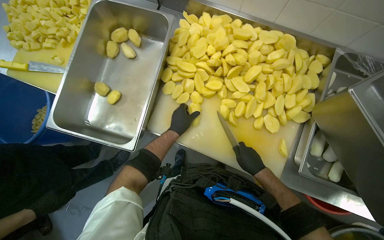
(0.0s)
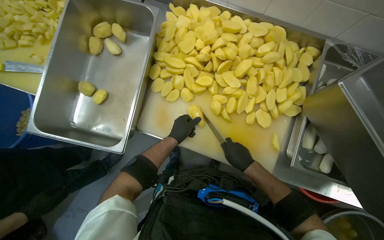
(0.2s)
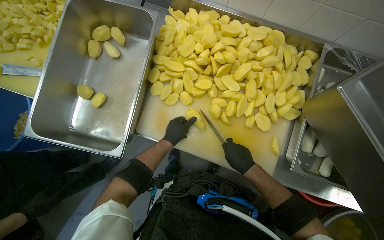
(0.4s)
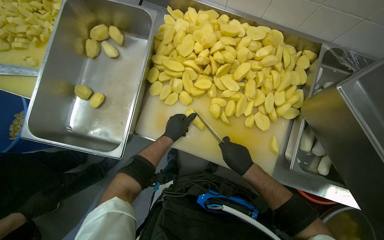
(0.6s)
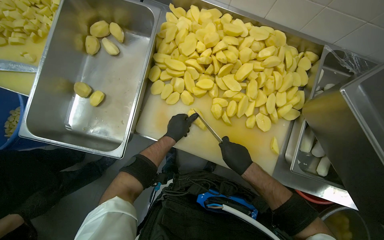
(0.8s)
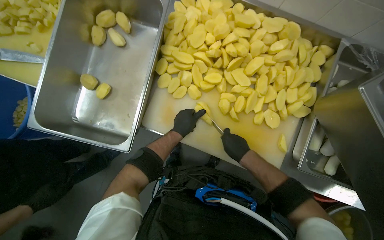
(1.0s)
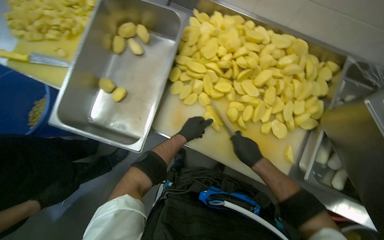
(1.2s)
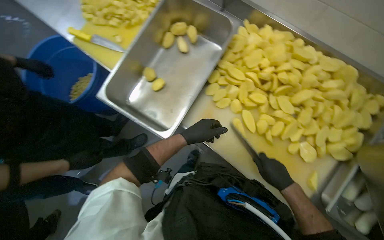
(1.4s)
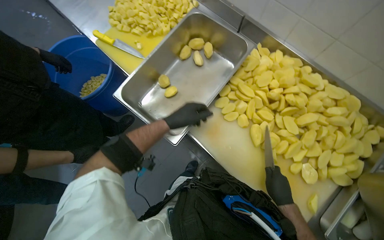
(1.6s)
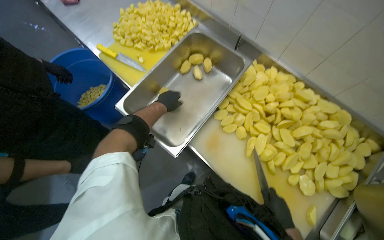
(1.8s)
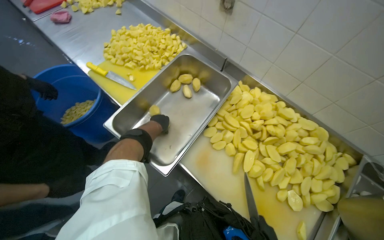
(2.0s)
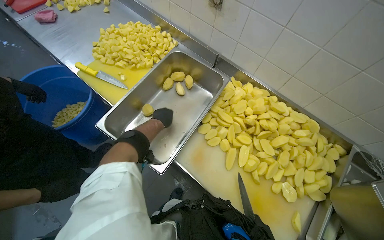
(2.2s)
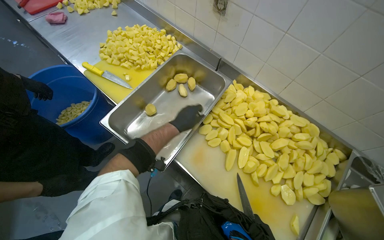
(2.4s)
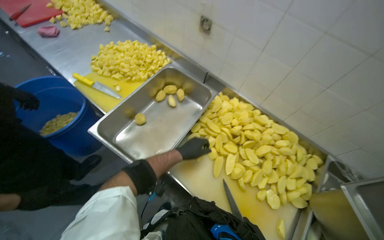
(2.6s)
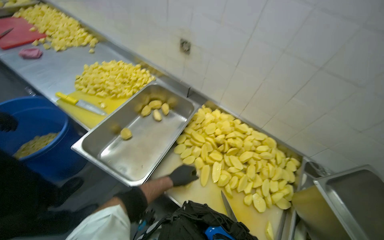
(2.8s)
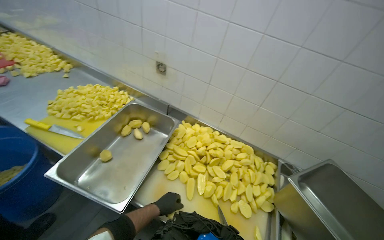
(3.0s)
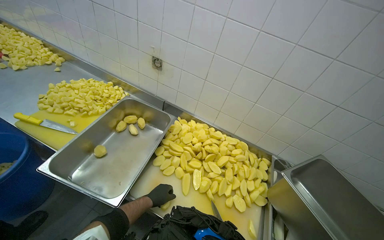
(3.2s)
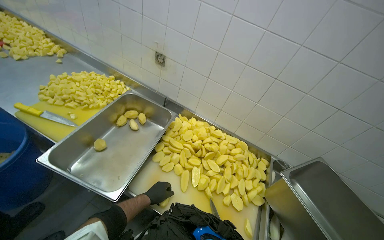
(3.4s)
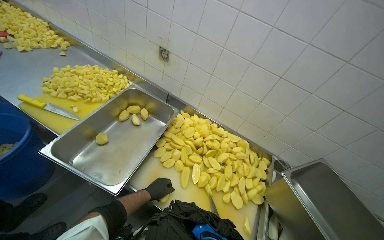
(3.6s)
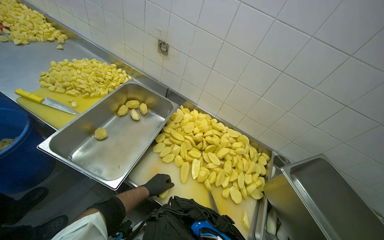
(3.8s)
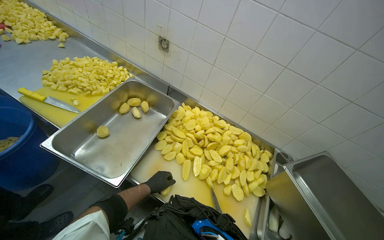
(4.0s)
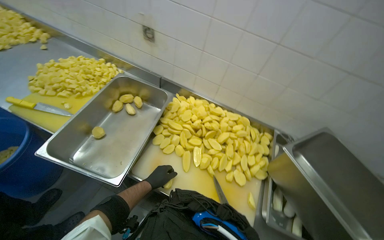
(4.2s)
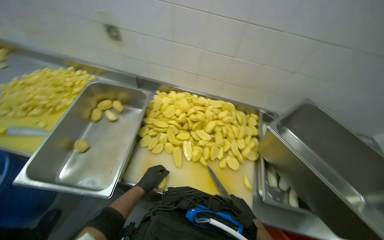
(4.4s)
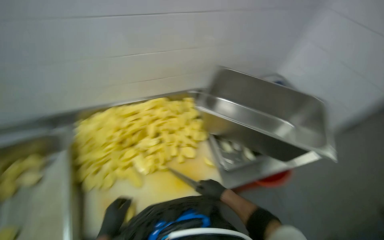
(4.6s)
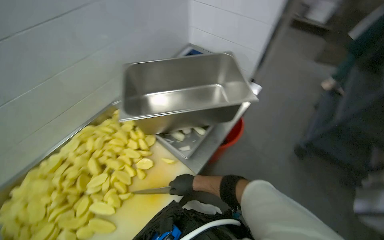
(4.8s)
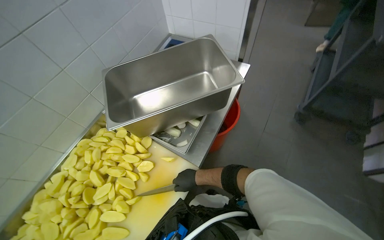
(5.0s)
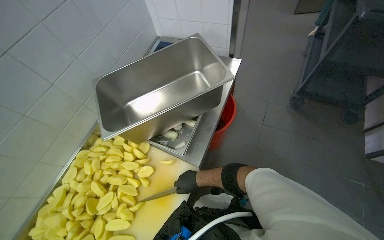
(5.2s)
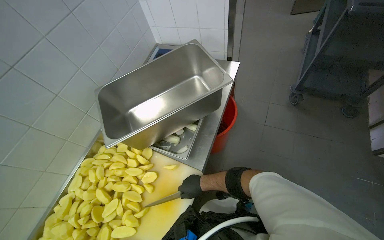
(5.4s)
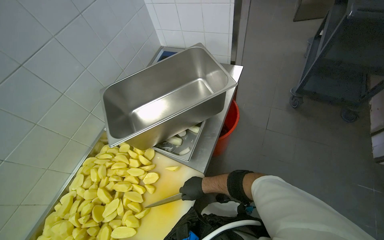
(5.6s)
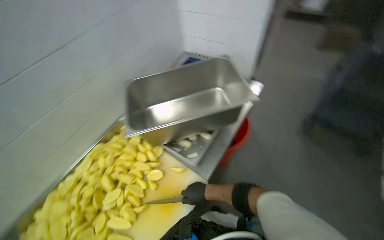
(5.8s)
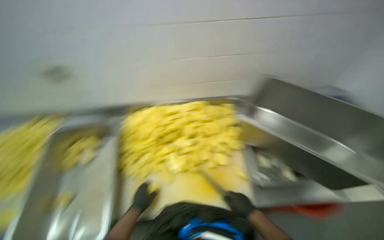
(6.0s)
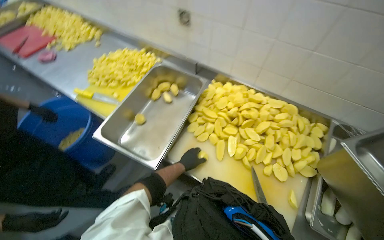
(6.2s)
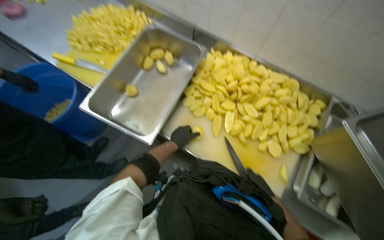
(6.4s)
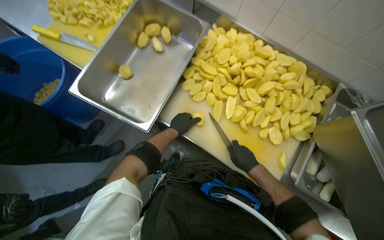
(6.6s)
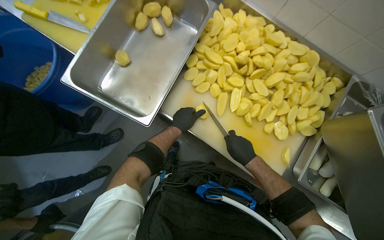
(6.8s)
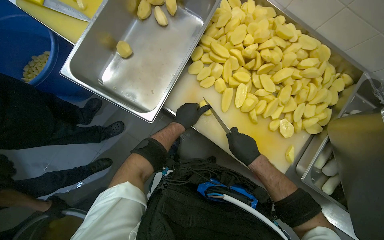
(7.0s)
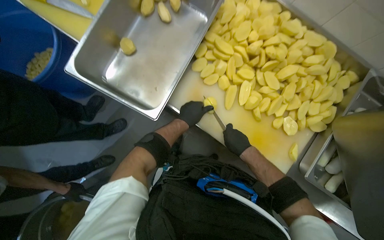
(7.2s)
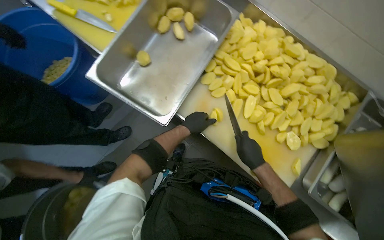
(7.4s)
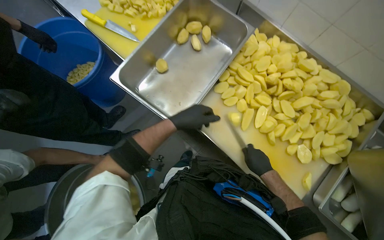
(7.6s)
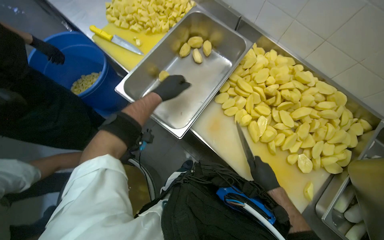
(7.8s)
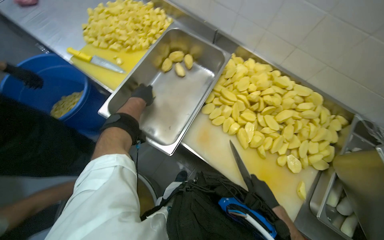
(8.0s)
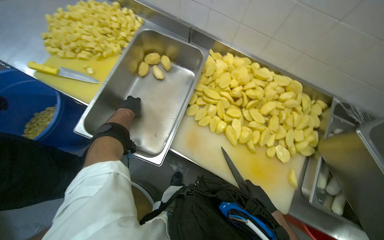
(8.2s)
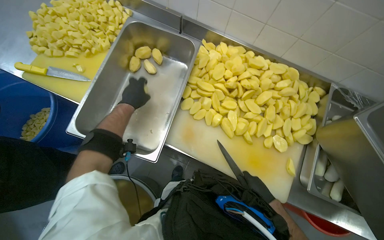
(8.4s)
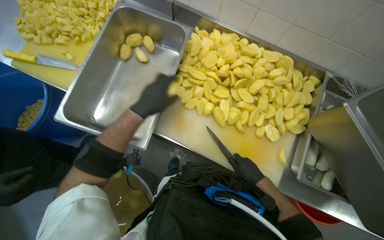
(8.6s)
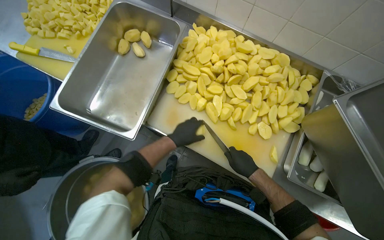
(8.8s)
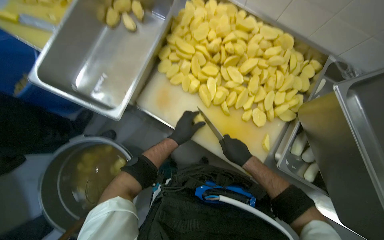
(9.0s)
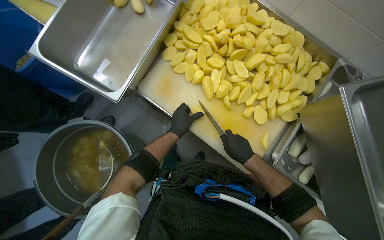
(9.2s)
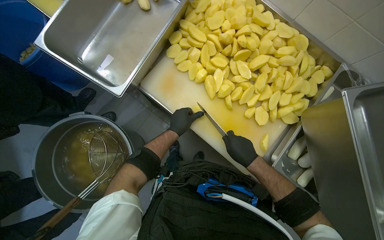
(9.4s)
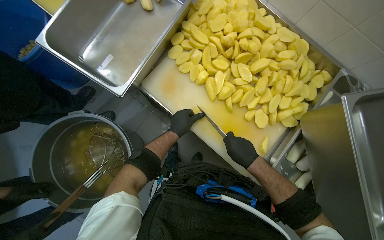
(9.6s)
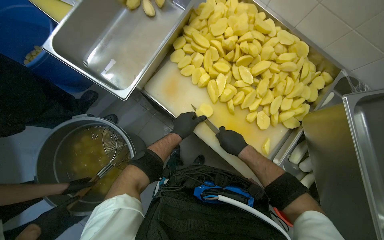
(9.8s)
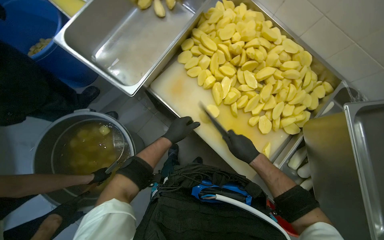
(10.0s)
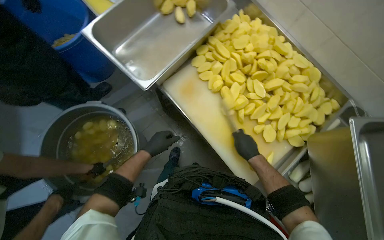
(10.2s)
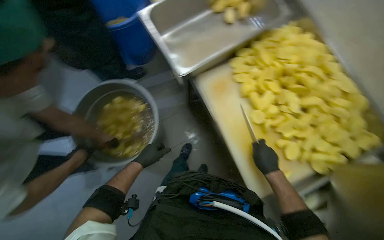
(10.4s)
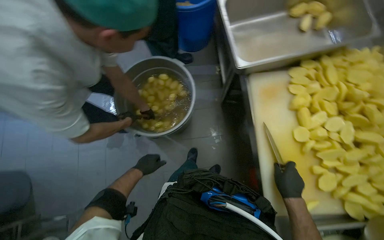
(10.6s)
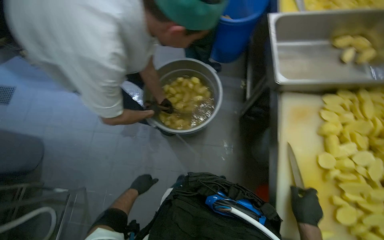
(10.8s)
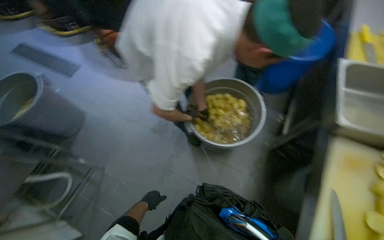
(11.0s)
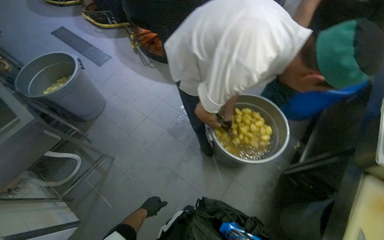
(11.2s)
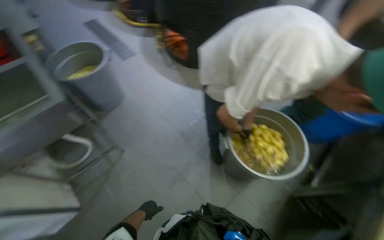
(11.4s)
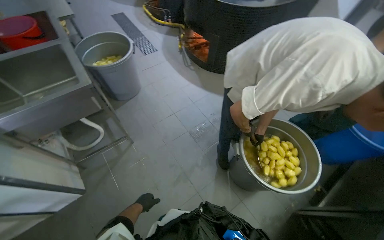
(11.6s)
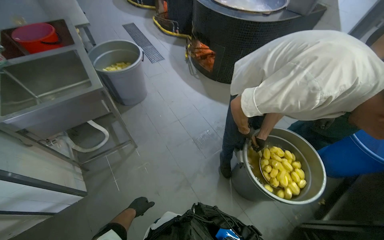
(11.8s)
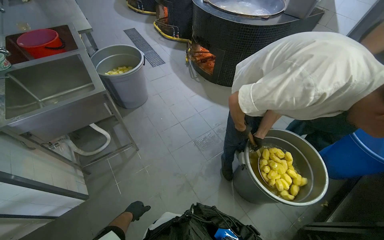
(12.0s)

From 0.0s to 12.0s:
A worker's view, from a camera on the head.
Job: preparing food.
The whole recording: Cutting potatoes into pieces. The worker cuts peeled potatoes into smaller pieces on a white cutting board.
From 1.6s to 3.0s: The view pans to the right by about 25 degrees. The wearer looks approximately 30 degrees further upward.
From 3.0s to 4.4s: The camera pitches downward, by approximately 15 degrees.
From 4.4s to 6.0s: The wearer's head swings approximately 40 degrees to the right.
From 6.0s to 7.6s: The wearer's head swings roughly 45 degrees to the left. The camera pitches downward, by approximately 25 degrees.
From 7.6s to 9.0s: The left hand shifts some 15 cm farther from the camera and down the picture, and reaches some 15 cm to the left, then returns.
From 9.0s to 10.4s: The scene turns approximately 35 degrees clockwise in the picture.
From 10.4s to 12.0s: The camera travels about 60 cm. The wearer's head swings some 85 degrees to the left. The wearer looks approximately 20 degrees further upward.

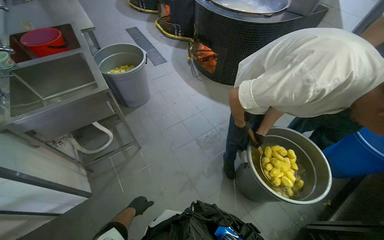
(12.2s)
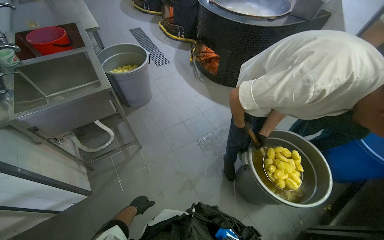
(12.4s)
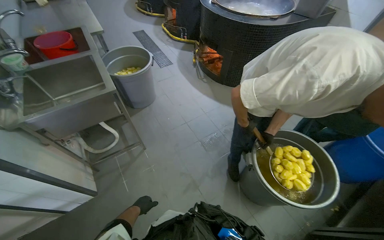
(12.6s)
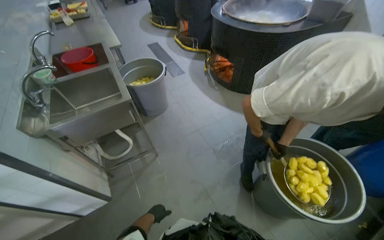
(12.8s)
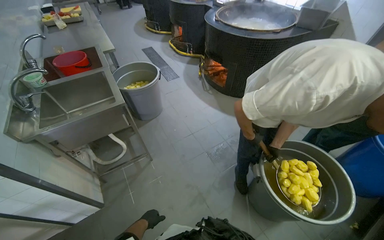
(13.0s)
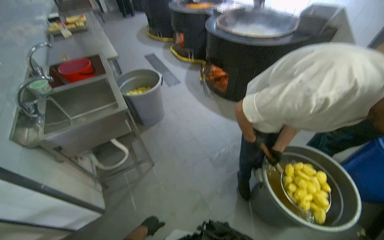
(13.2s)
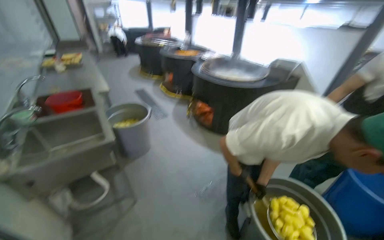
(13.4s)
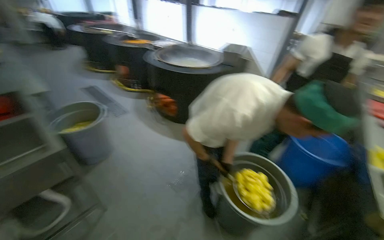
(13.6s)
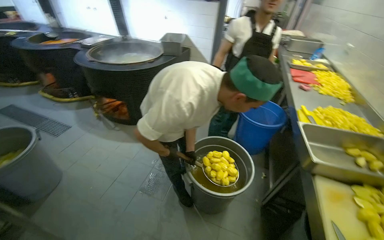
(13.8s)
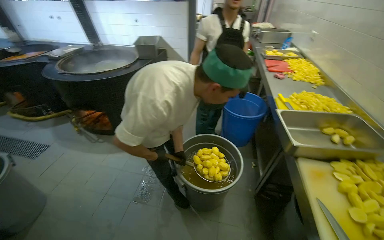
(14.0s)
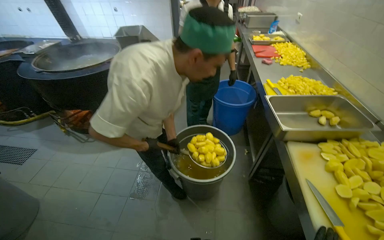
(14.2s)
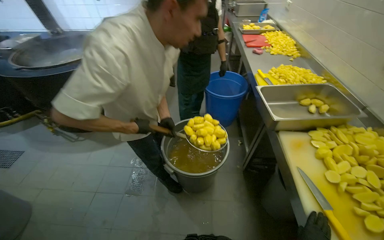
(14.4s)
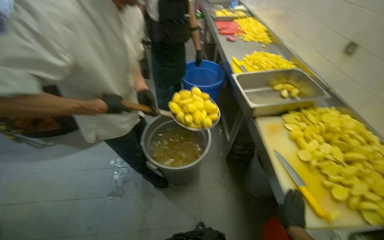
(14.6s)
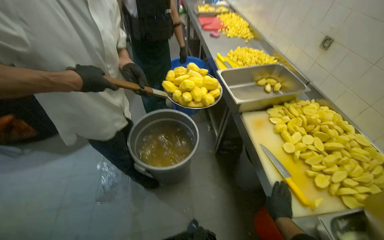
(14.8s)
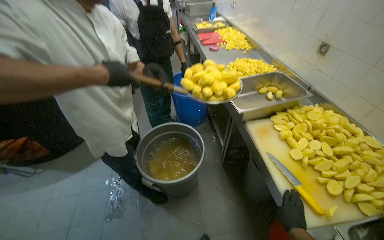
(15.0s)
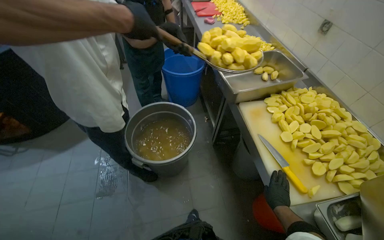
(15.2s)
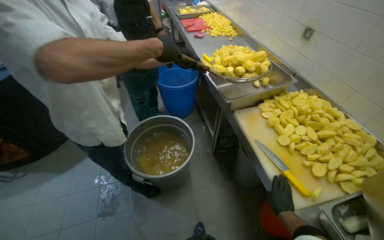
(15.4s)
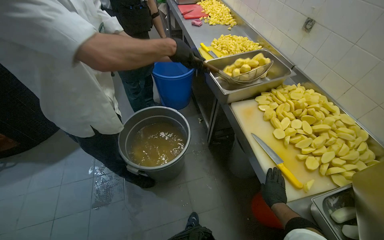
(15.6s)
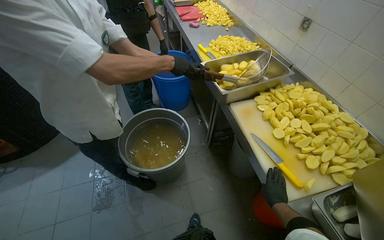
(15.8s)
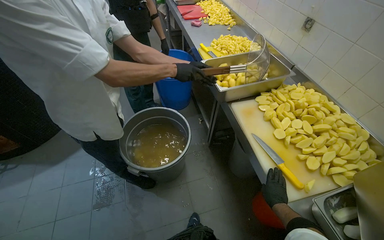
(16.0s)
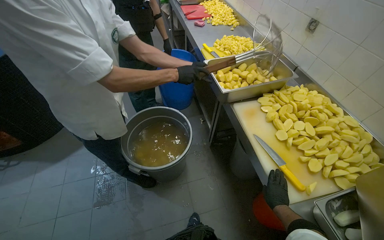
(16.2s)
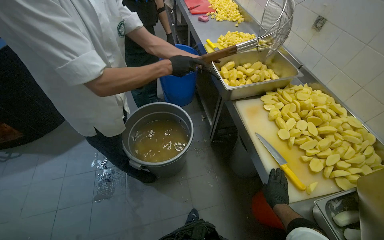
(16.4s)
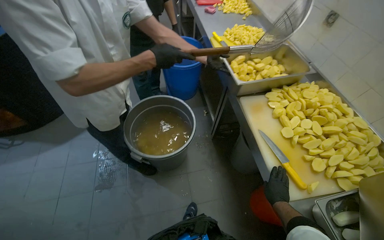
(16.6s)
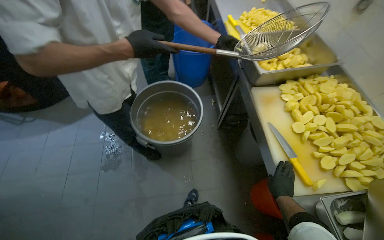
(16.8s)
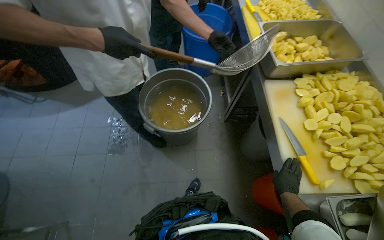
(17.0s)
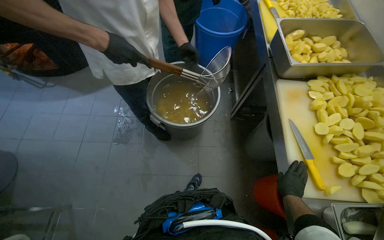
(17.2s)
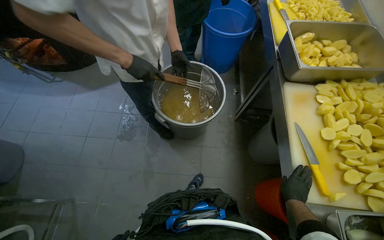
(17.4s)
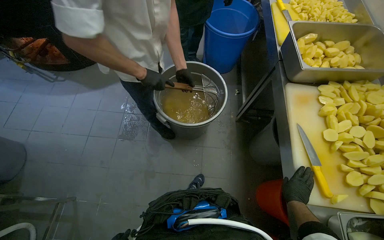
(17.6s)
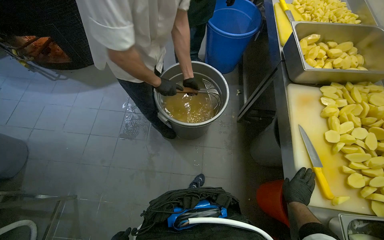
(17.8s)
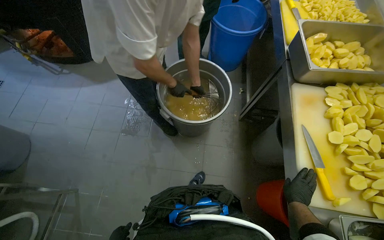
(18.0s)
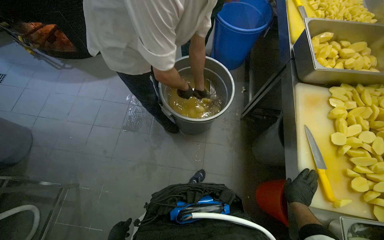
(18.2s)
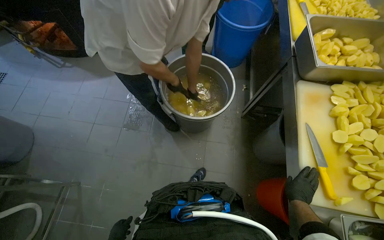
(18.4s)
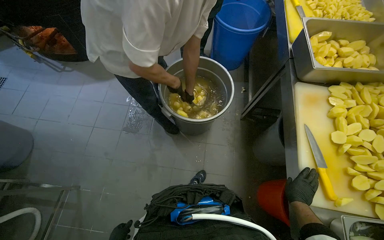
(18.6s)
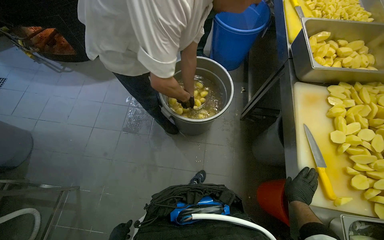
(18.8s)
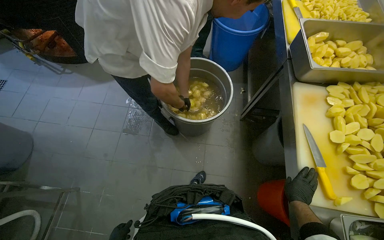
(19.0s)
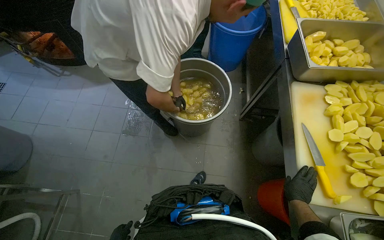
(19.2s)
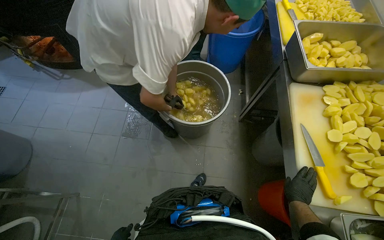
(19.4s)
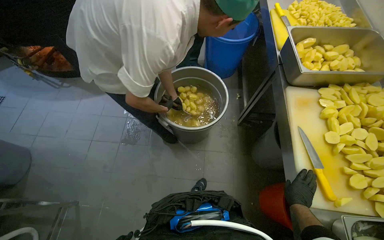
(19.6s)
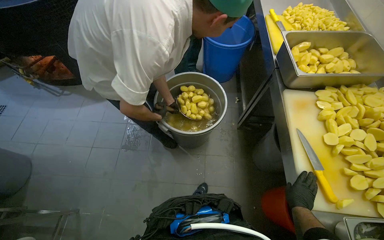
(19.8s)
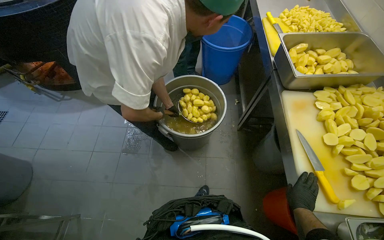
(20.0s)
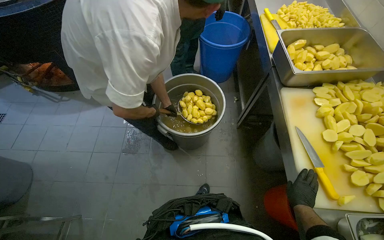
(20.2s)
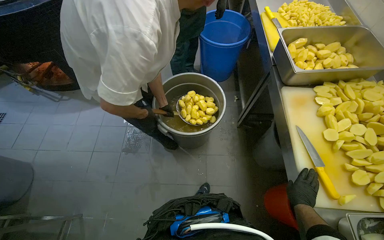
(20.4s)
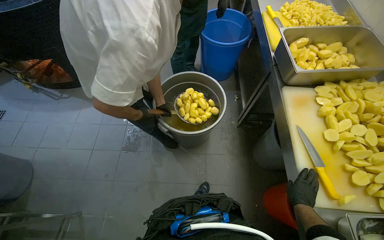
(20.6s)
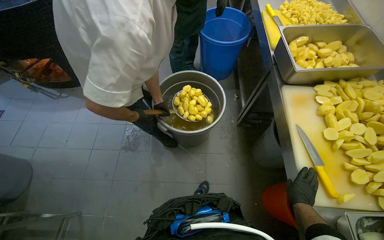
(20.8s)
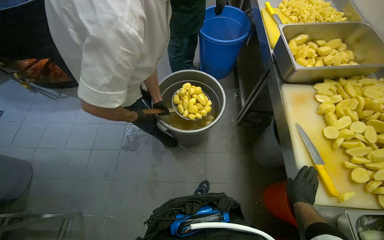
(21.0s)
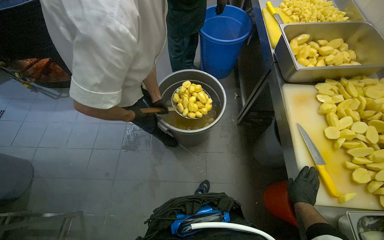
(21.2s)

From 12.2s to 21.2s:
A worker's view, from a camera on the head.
Job: preparing food.
The whole recording: Cutting potatoes into pieces. The worker cuts peeled potatoes into smaller pieces on a white cutting board.
From 12.2s to 13.8s: The head turns to the right by roughly 35 degrees. The wearer looks some 10 degrees further upward.
From 13.8s to 15.2s: The wearer looks roughly 30 degrees further to the right. The view tips downward by approximately 15 degrees.
